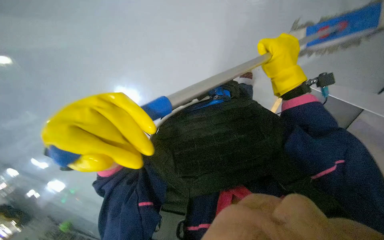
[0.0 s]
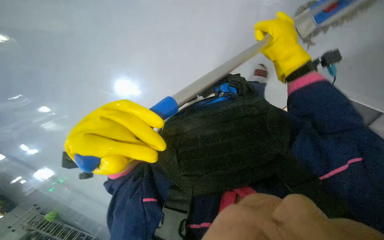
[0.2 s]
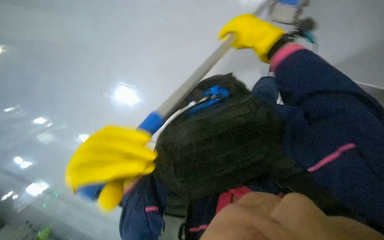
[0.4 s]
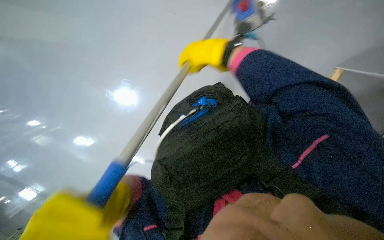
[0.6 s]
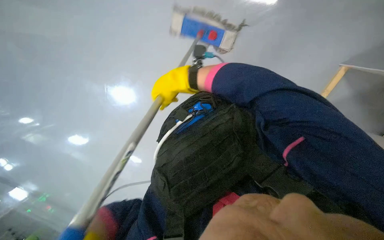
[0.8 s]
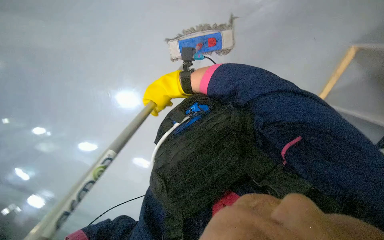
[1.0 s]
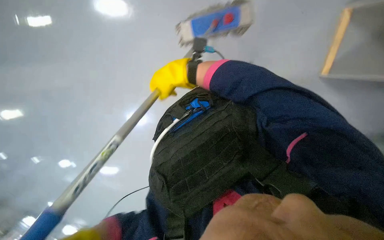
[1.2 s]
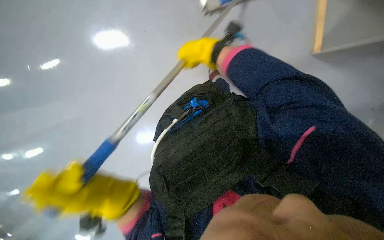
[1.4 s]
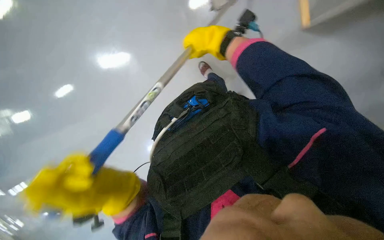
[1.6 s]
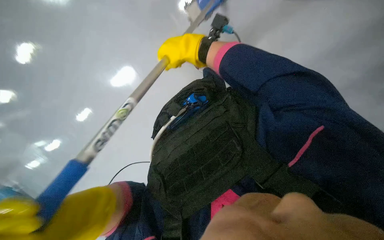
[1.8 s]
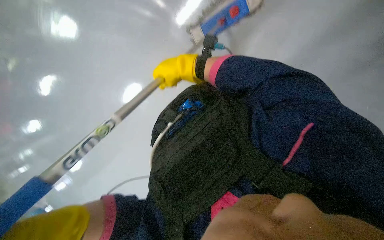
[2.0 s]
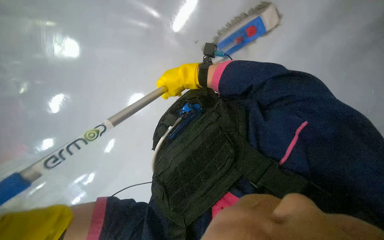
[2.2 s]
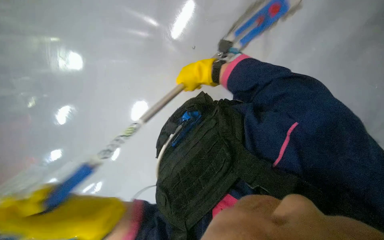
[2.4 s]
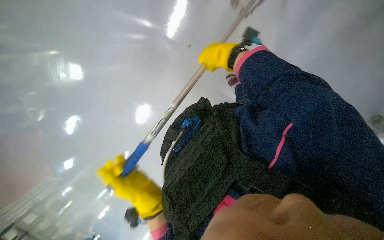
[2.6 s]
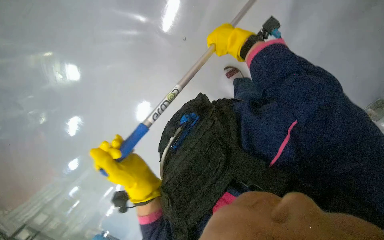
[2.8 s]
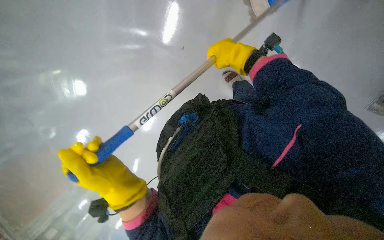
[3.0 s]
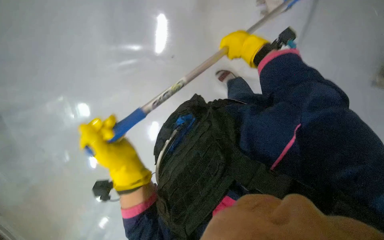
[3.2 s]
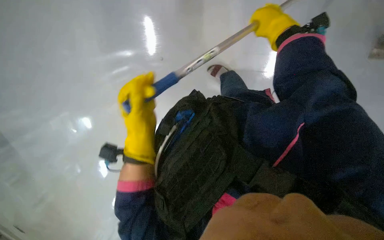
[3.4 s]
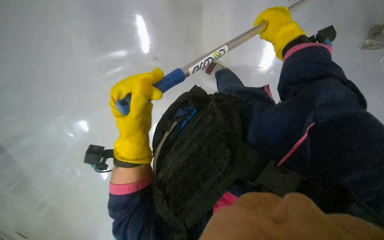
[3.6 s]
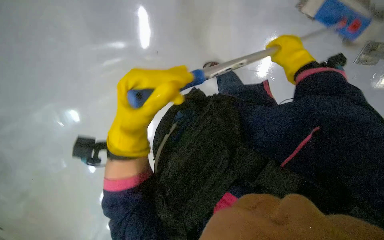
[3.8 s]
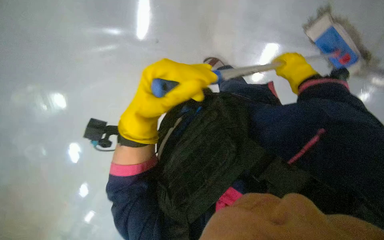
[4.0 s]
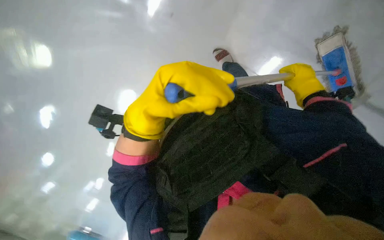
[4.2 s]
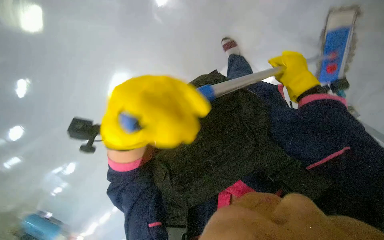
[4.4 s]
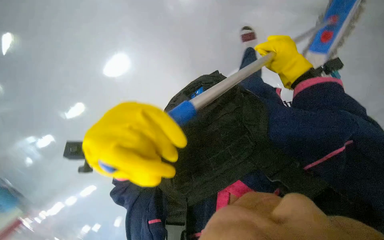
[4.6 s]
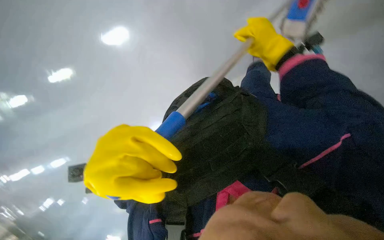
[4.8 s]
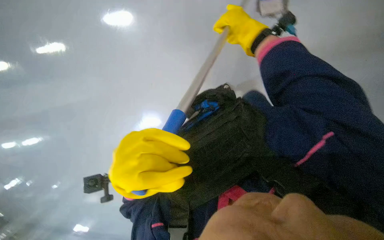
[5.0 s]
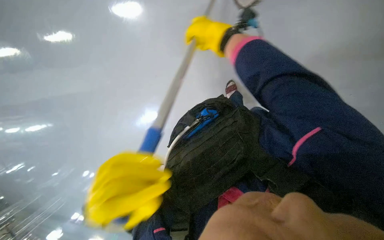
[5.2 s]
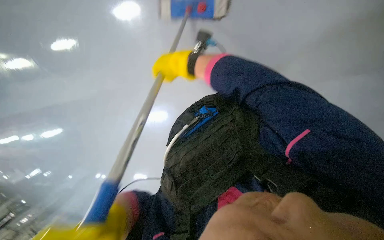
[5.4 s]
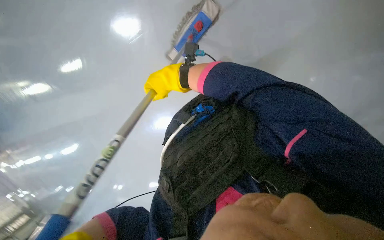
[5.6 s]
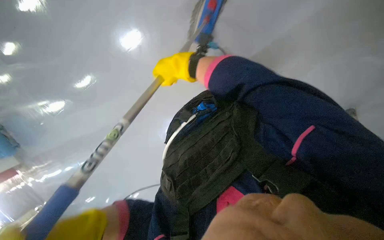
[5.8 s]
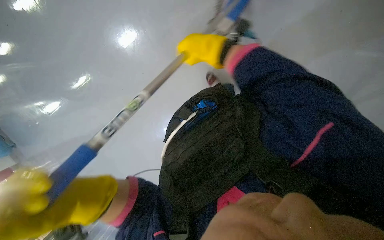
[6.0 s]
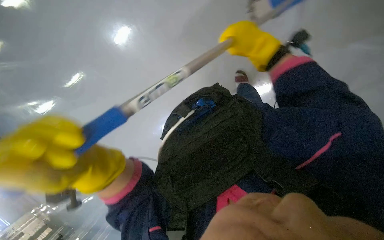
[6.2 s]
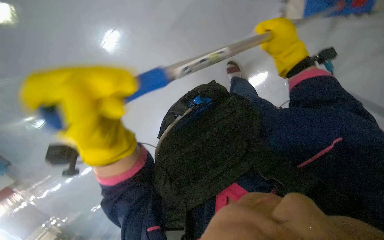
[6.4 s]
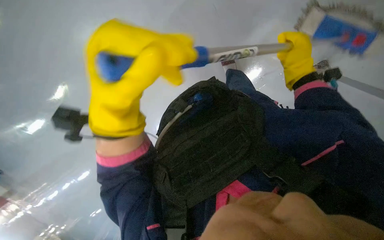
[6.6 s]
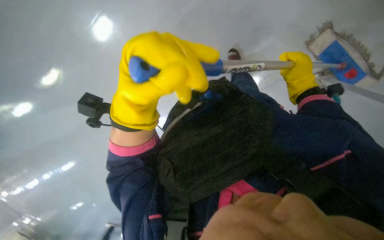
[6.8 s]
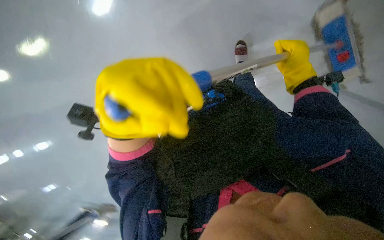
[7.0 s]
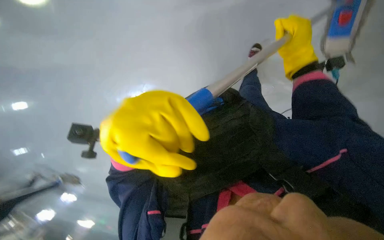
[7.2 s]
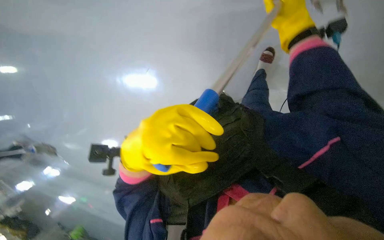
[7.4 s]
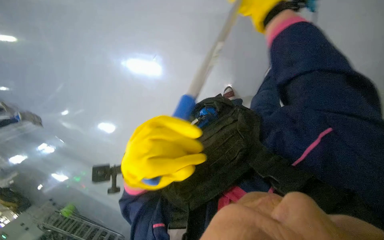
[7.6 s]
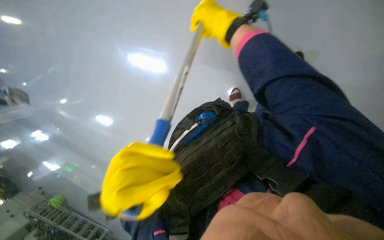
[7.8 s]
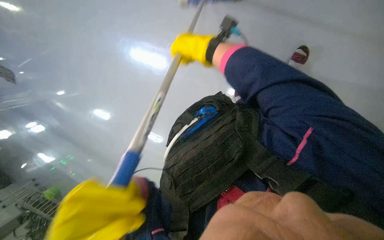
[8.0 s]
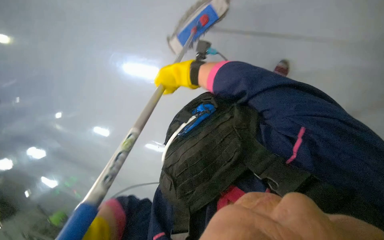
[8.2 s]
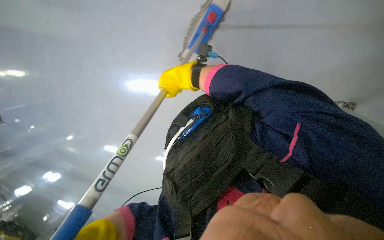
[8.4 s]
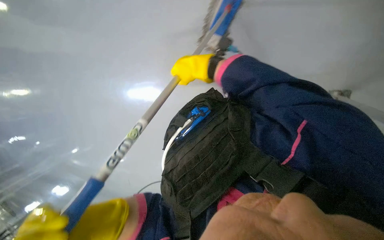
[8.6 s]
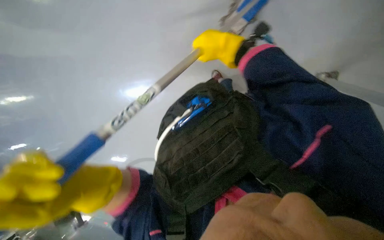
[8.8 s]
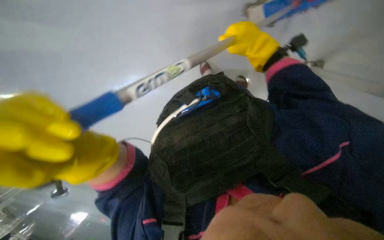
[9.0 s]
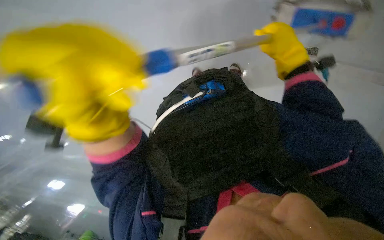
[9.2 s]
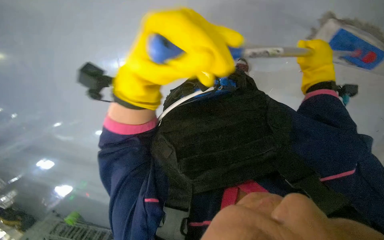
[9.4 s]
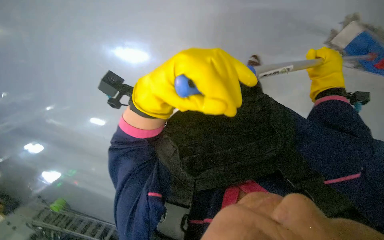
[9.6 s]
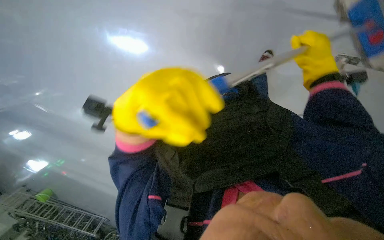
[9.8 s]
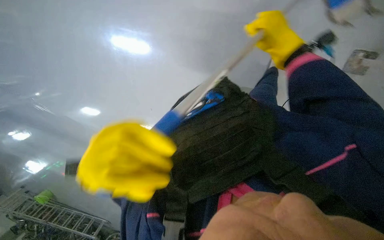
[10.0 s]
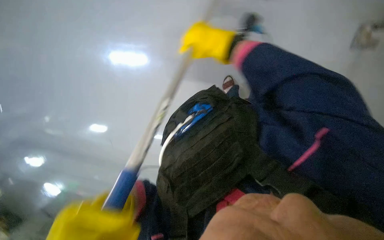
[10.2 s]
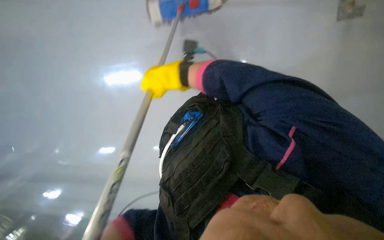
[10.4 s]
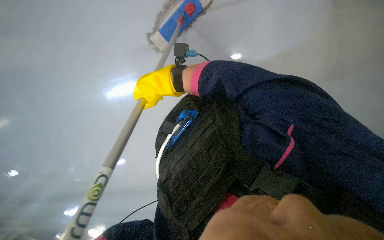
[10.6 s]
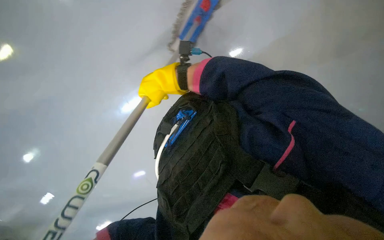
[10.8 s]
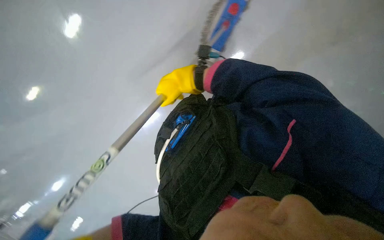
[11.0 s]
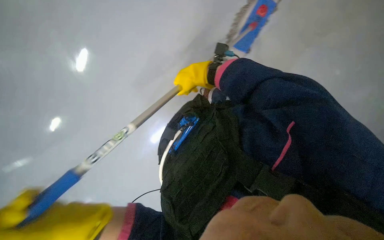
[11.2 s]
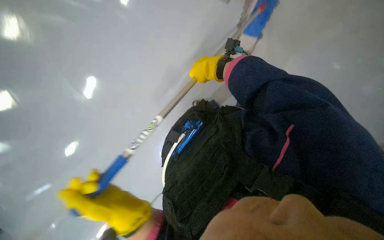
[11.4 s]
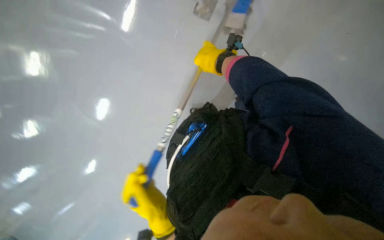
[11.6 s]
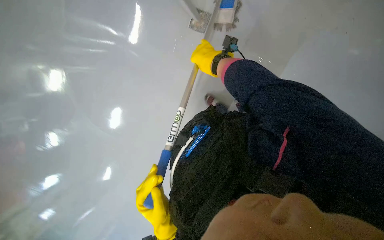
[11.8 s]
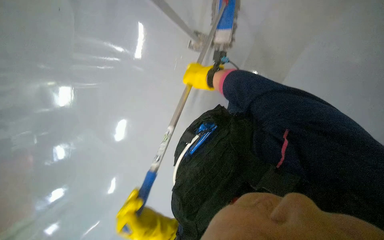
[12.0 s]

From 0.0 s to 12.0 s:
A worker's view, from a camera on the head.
Job: mopping floor.
The whole recording: Mopping the floor. The worker mops the floor, periodically wringing the mop and changing the mop head.
From 0.0 s to 1.6 s: The right hand travels to the left by roughly 10 cm.
From 1.6 s to 3.0 s: The right hand moves to the right, some 15 cm.
From 3.0 s to 4.4 s: The right hand is displaced to the right by approximately 20 cm, while the left hand moves up the picture, some 10 cm.
From 4.4 s to 6.0 s: The right hand moves to the left, some 25 cm.
From 6.0 s to 7.6 s: The right hand heads to the right, covering approximately 10 cm.
From 9.0 s to 10.4 s: The right hand travels to the left by about 20 cm.

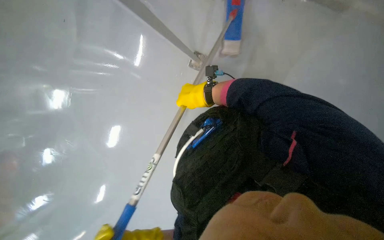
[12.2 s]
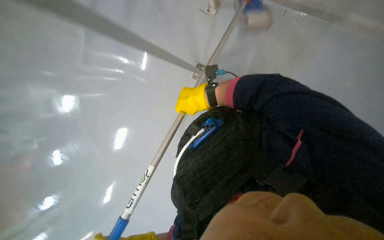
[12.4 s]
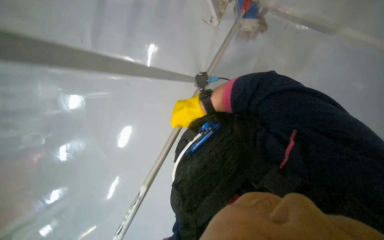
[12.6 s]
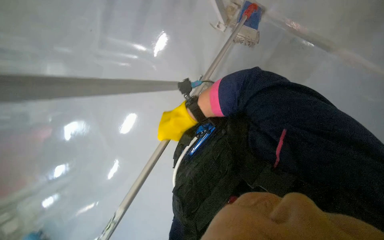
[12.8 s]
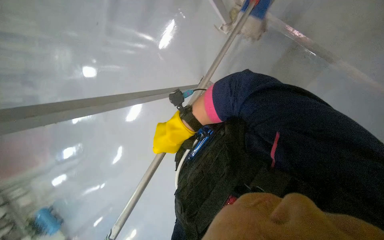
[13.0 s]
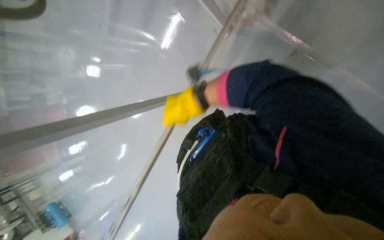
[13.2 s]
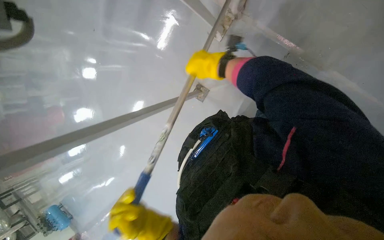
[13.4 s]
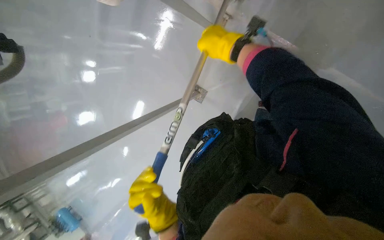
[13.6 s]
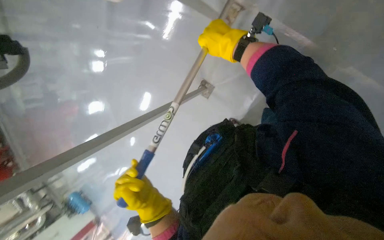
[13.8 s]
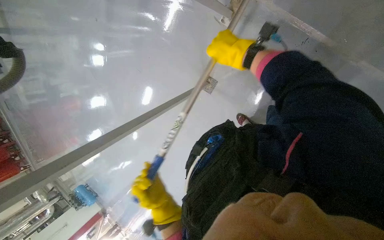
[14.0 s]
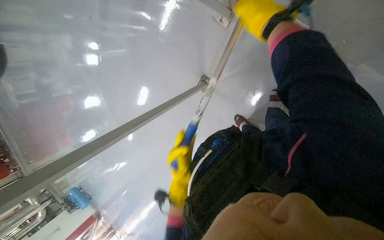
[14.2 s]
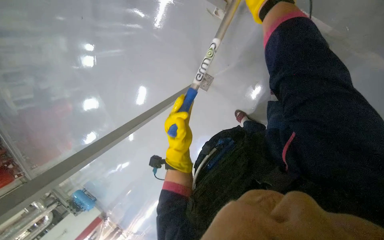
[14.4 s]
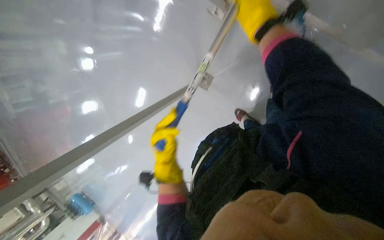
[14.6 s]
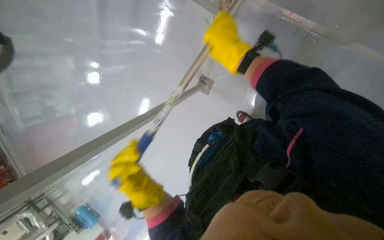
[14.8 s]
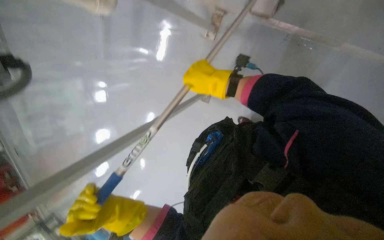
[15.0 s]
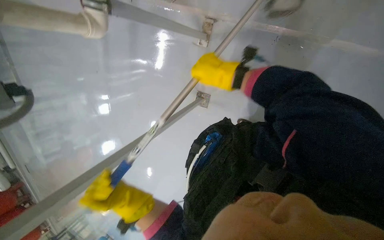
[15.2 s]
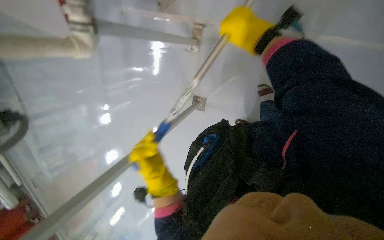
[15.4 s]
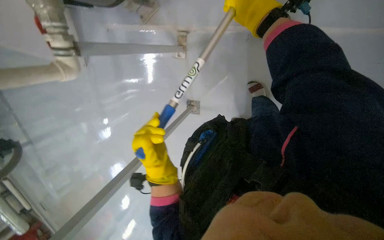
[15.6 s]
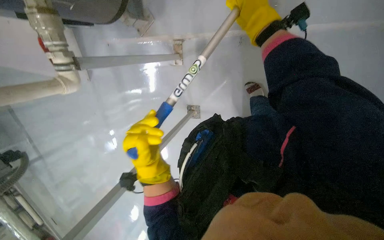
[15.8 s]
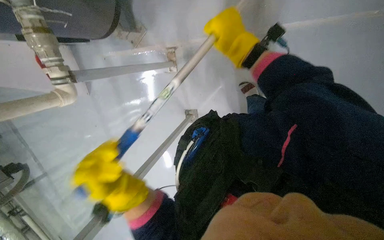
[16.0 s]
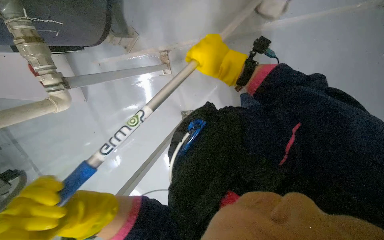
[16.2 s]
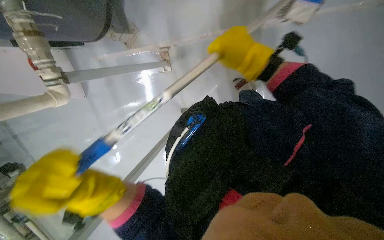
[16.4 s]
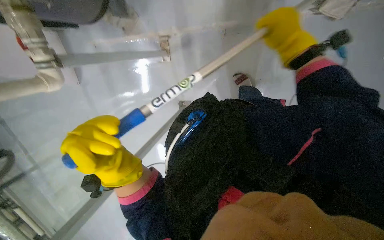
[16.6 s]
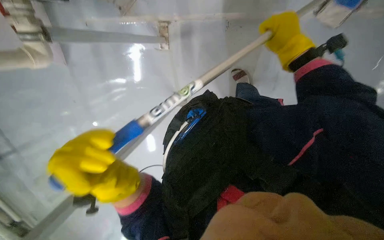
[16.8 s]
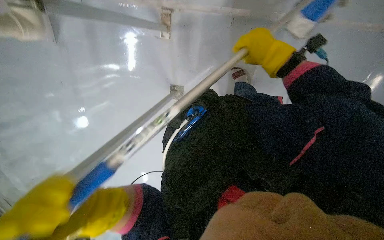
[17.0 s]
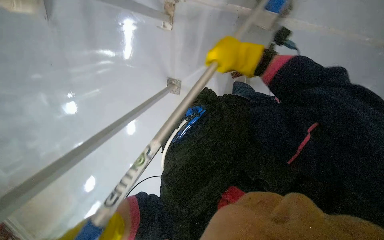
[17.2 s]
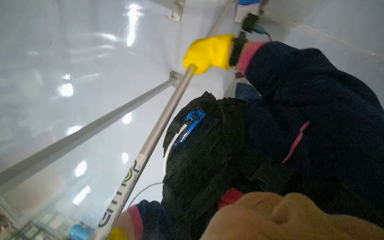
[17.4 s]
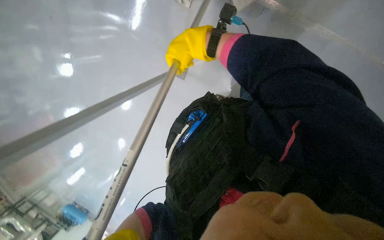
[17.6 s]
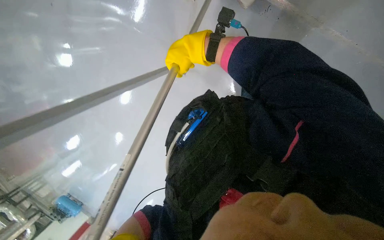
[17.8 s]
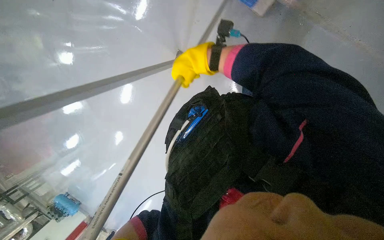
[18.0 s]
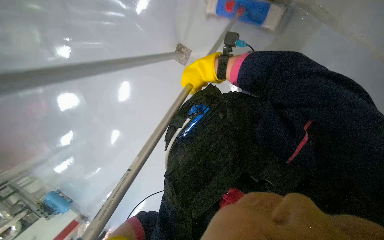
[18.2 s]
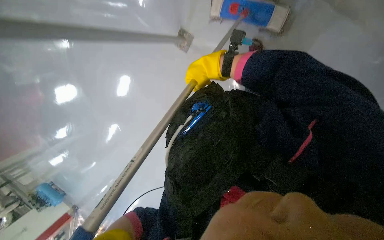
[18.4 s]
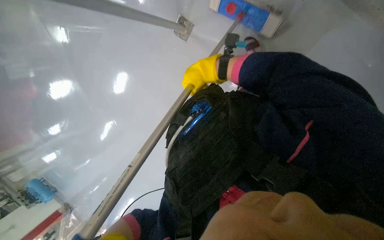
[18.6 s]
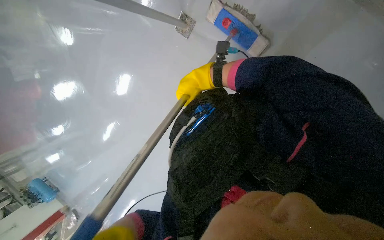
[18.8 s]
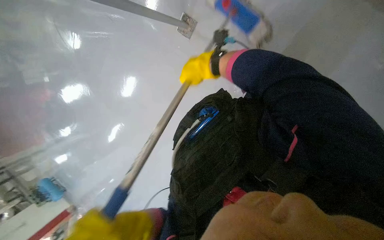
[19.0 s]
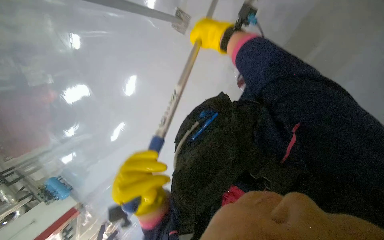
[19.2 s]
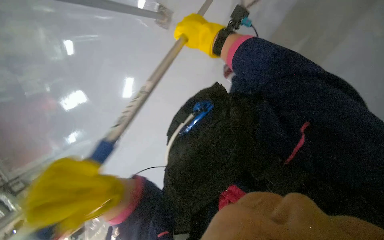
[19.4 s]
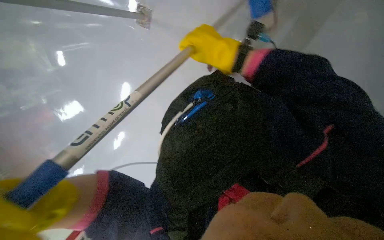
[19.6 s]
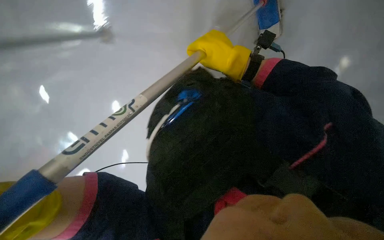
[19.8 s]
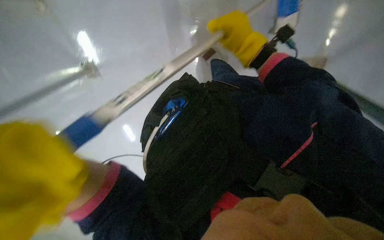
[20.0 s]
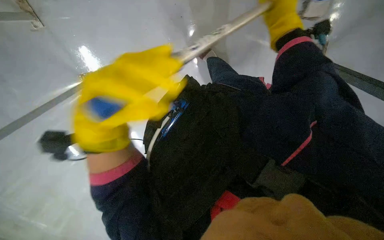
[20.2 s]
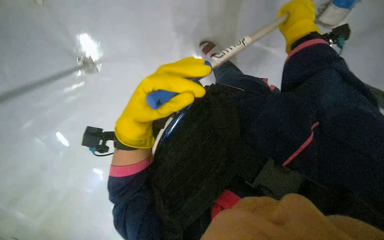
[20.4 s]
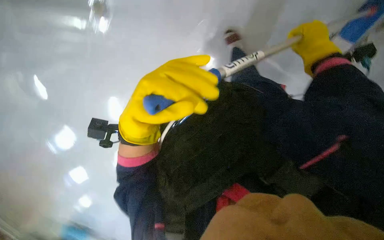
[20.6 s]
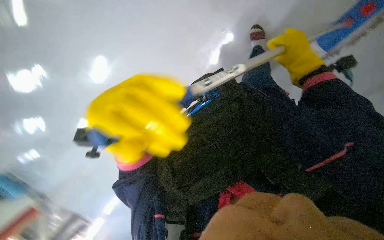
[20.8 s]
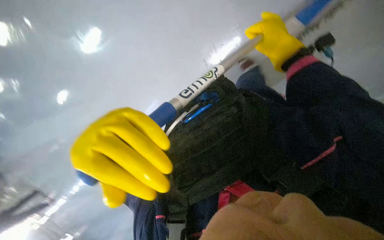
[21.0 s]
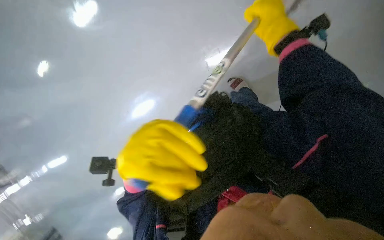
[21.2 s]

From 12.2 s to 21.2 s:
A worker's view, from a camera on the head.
Job: mopping floor.
The whole recording: Mopping the floor. The worker mops the floor, periodically wringing the mop and changing the mop head.
From 12.2 s to 13.8 s: The right hand is displaced up the picture, nearer to the camera and to the right by approximately 25 cm.
From 13.8 s to 15.2 s: The right hand heads down the picture, covering approximately 10 cm, and travels nearer to the camera and back again, about 10 cm each way.
From 16.6 s to 18.2 s: The wearer looks roughly 15 degrees further downward. The scene rotates clockwise by about 30 degrees. The right hand heads to the left, covering approximately 30 cm.
From 19.8 s to 21.2 s: The wearer looks about 15 degrees further downward.
